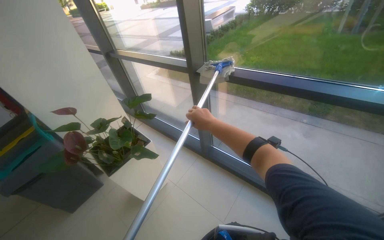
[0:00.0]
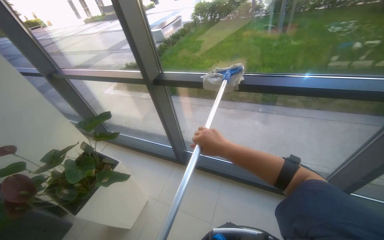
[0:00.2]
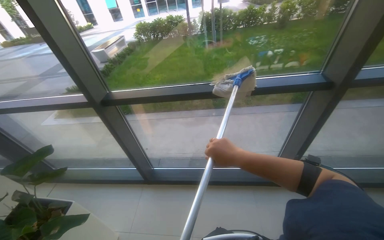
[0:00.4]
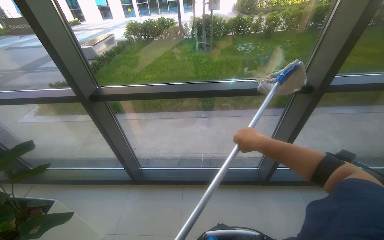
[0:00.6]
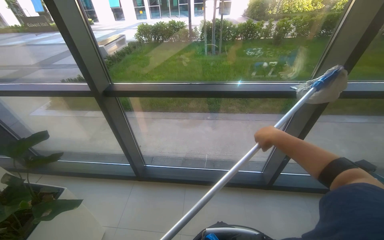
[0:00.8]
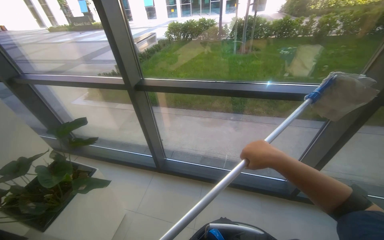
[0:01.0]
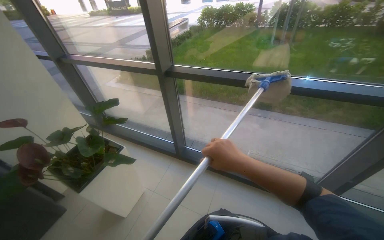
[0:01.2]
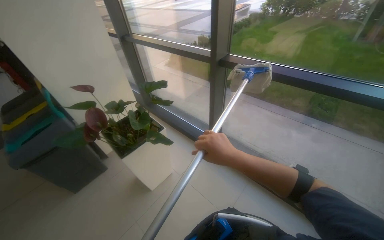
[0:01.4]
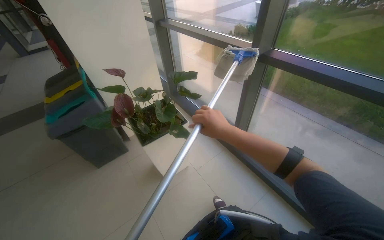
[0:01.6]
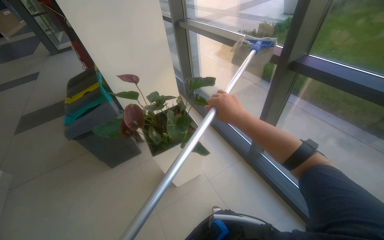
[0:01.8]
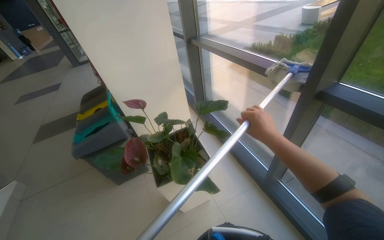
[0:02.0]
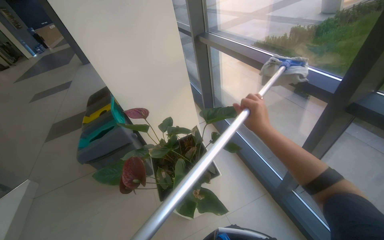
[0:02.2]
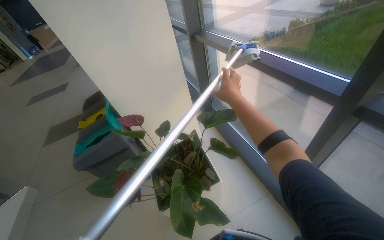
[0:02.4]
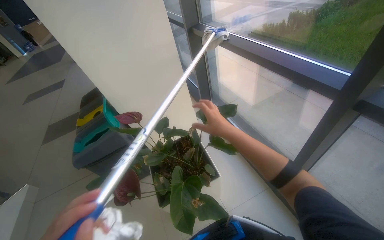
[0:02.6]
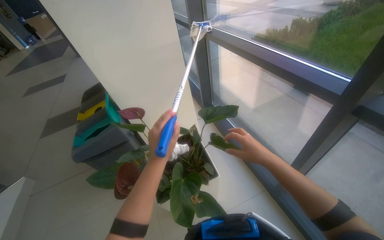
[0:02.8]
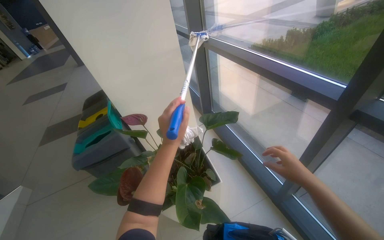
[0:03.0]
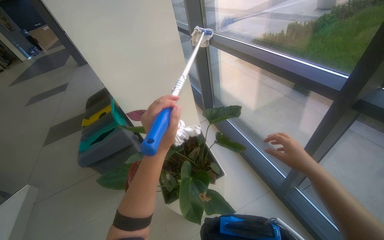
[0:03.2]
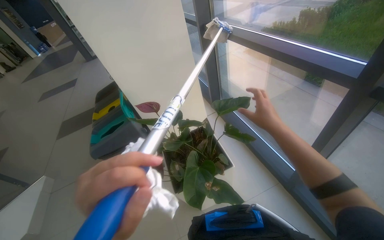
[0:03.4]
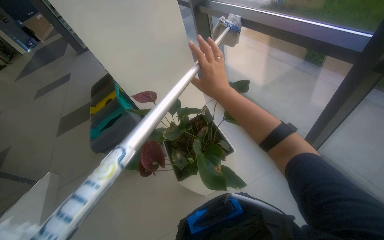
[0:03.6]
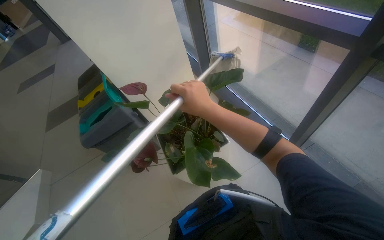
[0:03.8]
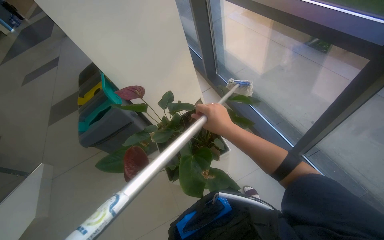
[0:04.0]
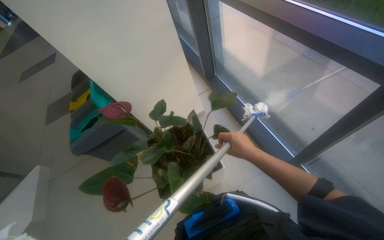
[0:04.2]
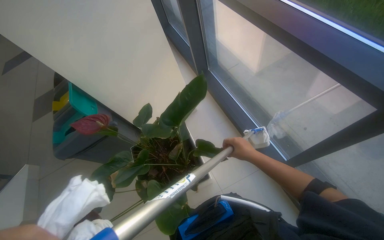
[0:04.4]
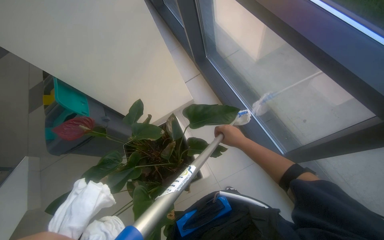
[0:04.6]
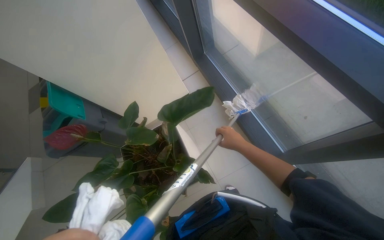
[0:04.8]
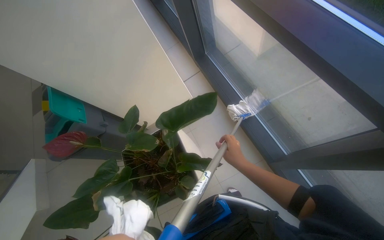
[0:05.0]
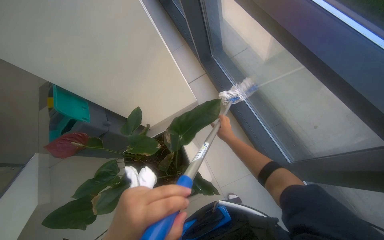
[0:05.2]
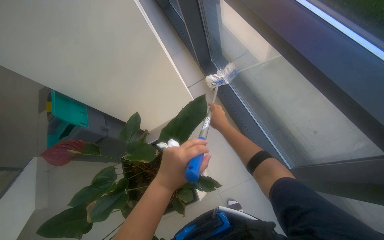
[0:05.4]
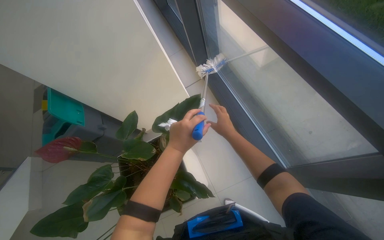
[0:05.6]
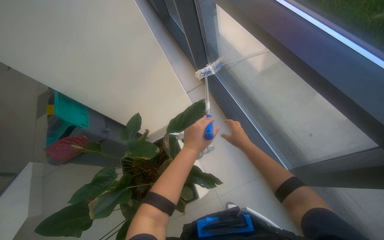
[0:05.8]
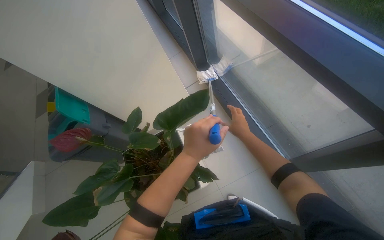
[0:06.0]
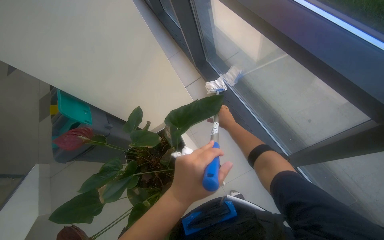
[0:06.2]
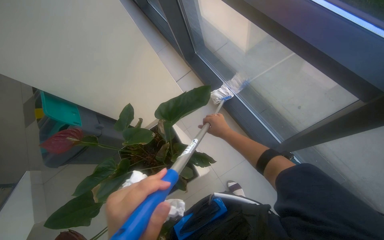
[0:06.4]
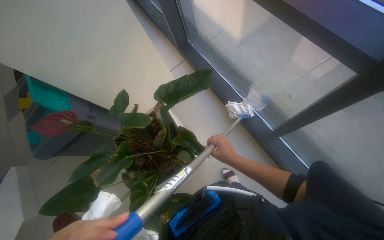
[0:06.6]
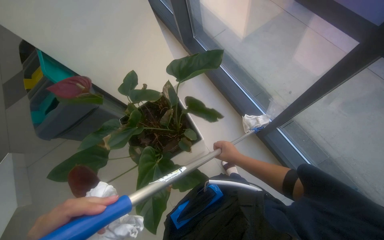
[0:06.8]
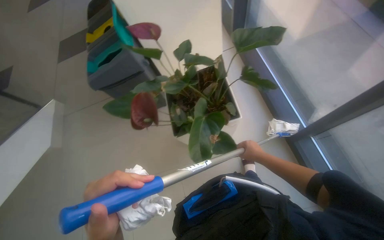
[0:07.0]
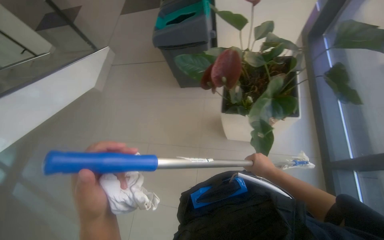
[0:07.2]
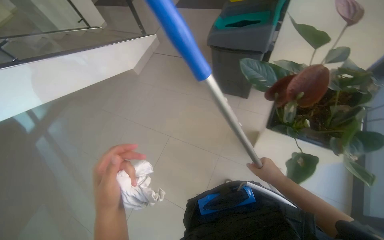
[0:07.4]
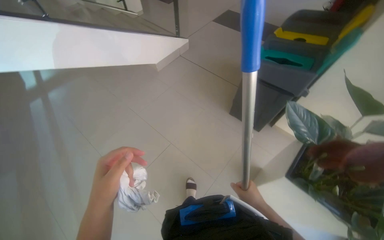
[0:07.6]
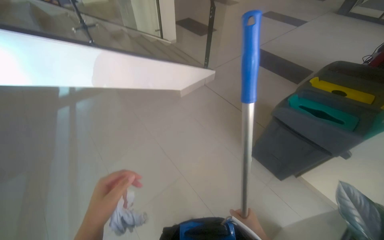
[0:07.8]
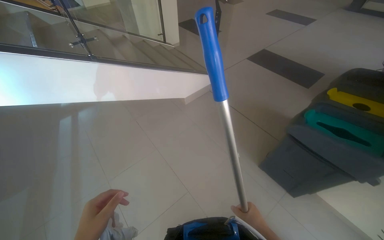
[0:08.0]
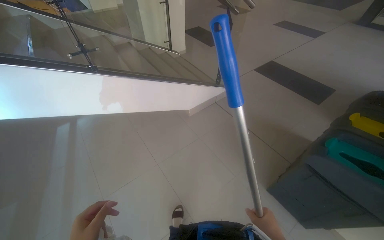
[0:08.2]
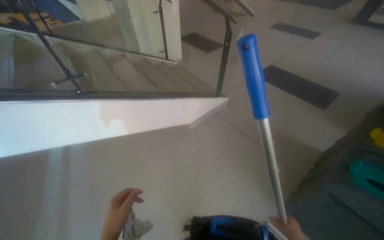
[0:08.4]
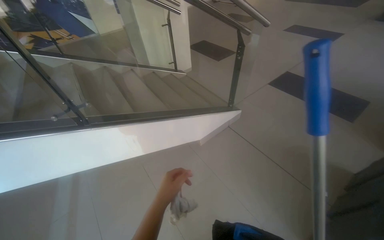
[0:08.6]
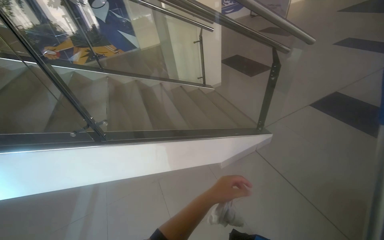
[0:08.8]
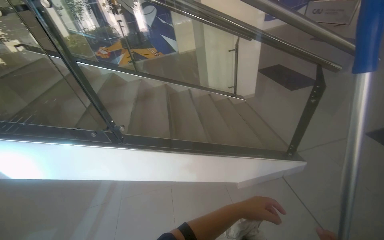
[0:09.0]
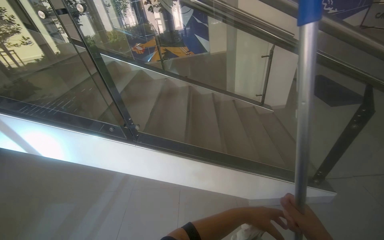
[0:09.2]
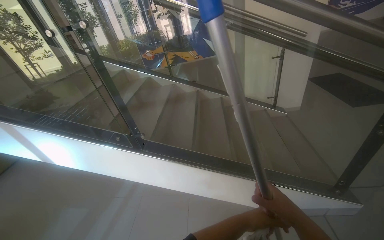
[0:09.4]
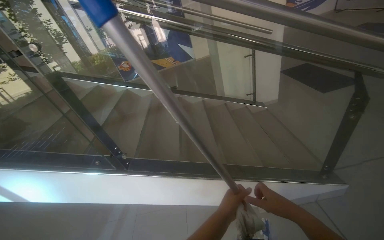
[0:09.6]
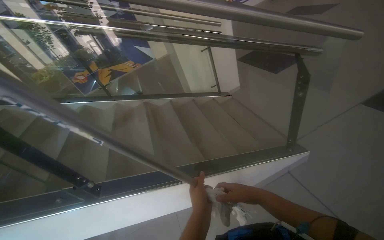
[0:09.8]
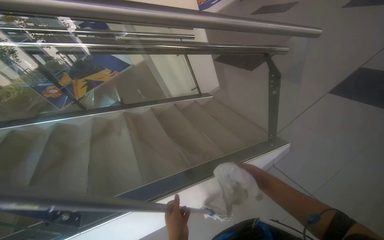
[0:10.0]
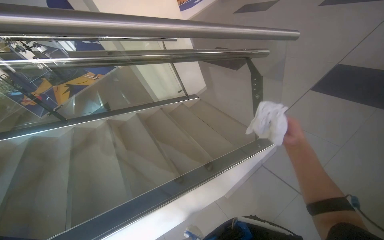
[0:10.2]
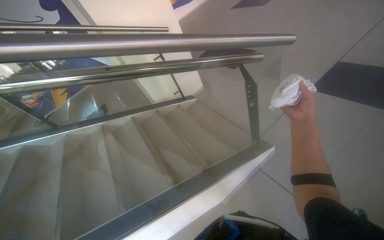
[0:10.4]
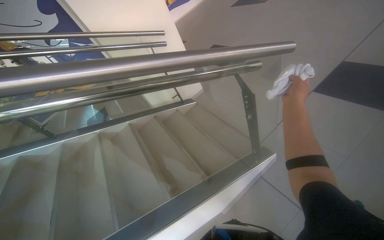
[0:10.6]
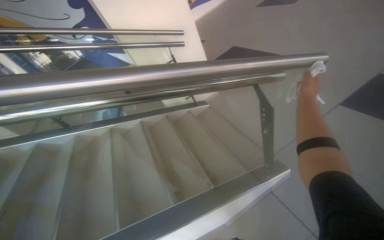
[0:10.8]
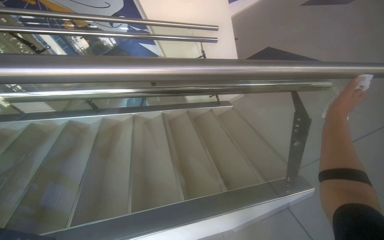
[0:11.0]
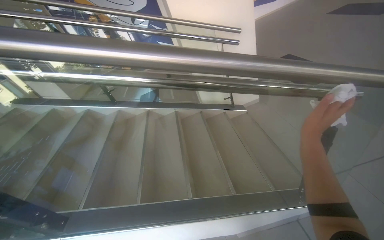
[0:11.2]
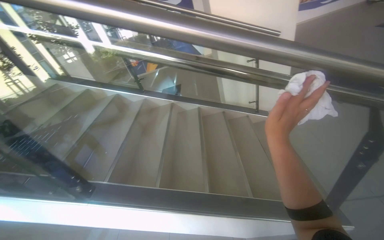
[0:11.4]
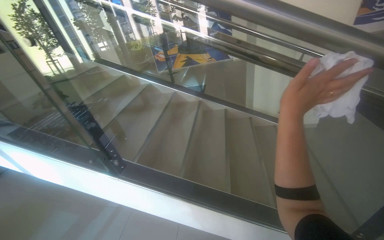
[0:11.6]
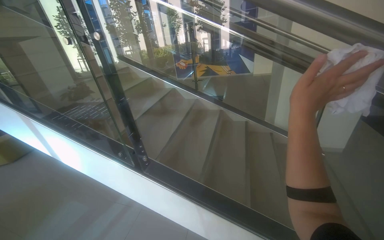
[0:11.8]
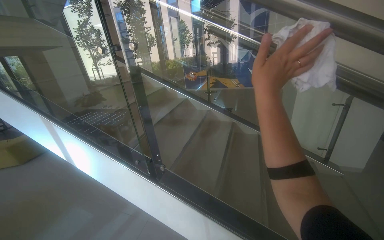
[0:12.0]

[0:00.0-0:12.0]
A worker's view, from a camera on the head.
Job: cleaning windows.
The whole recording: Cleaning glass windows with mop. The worker cleans the large glass windows using a mop with a cloth.
0:01.6 to 0:03.0: The camera travels roughly 40 cm.
0:03.0 to 0:04.4: The wearer looks about 20 degrees further downward. The right hand goes some 30 cm farther from the camera, and travels to the left and back again, some 35 cm each way.
0:04.4 to 0:06.0: The right hand heads up the picture, covering roughly 10 cm.
0:06.0 to 0:07.6: The wearer moves about 80 cm. The scene rotates clockwise by roughly 55 degrees.
0:07.6 to 0:09.0: The head travels roughly 1 m. The head rotates approximately 40 degrees to the left. The view tilts roughly 15 degrees upward.
0:09.0 to 0:10.4: The head travels roughly 50 cm. The head rotates about 25 degrees to the right.
0:10.4 to 0:12.0: The head turns to the left by some 55 degrees.

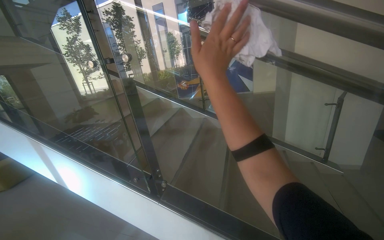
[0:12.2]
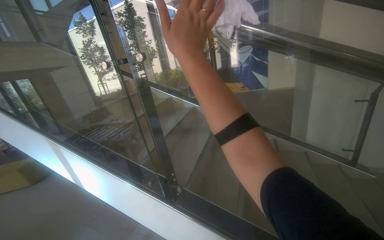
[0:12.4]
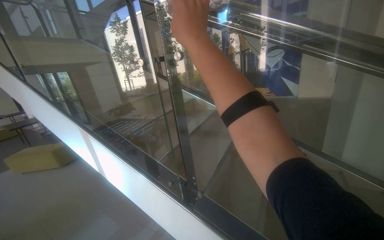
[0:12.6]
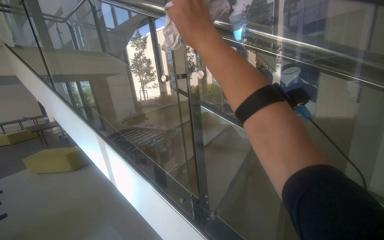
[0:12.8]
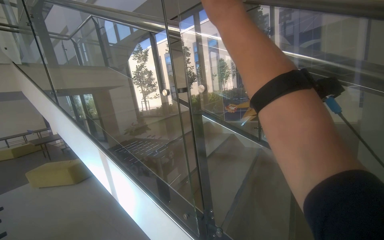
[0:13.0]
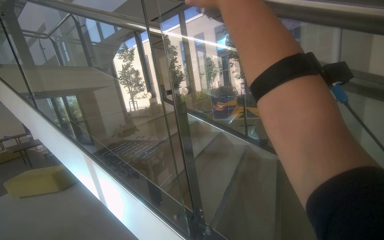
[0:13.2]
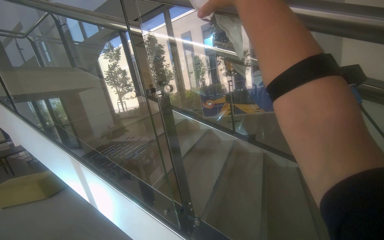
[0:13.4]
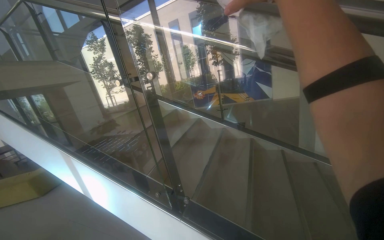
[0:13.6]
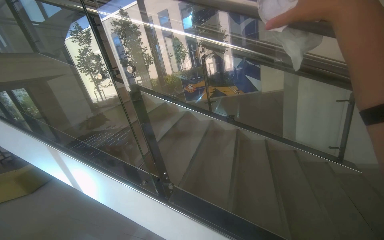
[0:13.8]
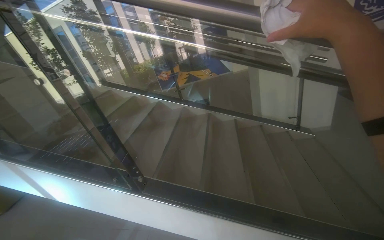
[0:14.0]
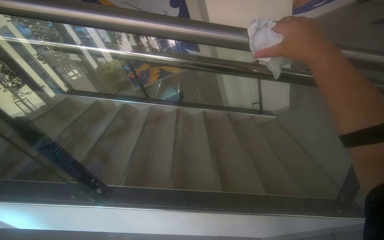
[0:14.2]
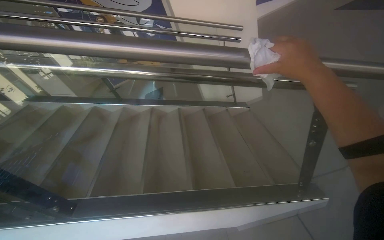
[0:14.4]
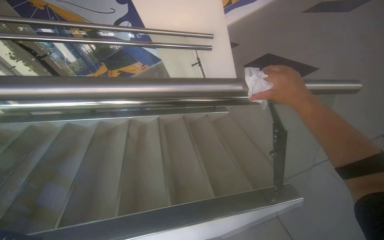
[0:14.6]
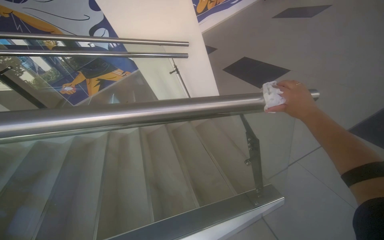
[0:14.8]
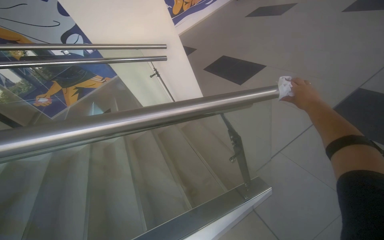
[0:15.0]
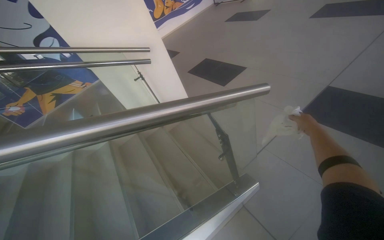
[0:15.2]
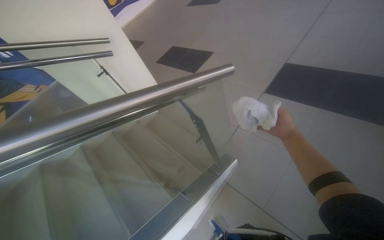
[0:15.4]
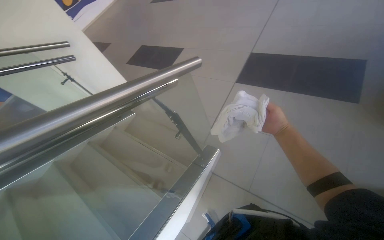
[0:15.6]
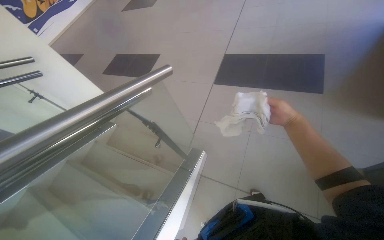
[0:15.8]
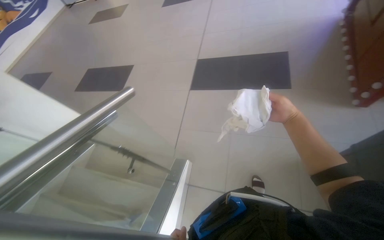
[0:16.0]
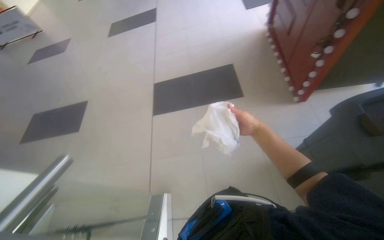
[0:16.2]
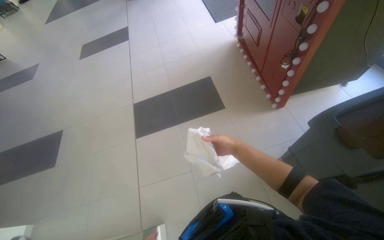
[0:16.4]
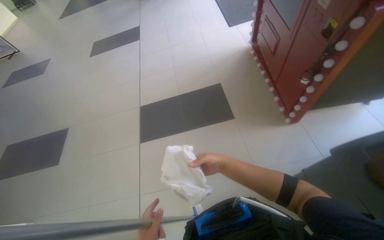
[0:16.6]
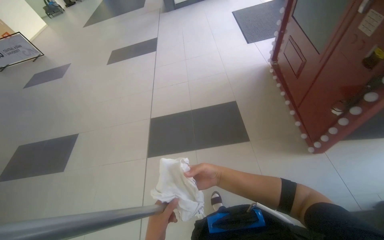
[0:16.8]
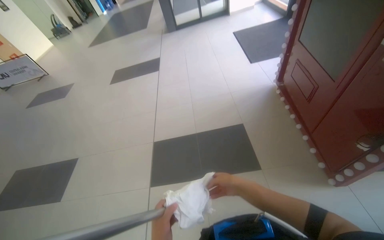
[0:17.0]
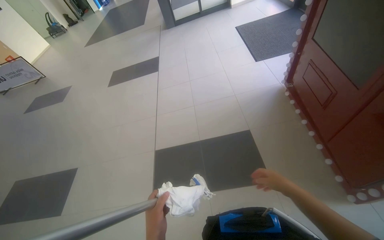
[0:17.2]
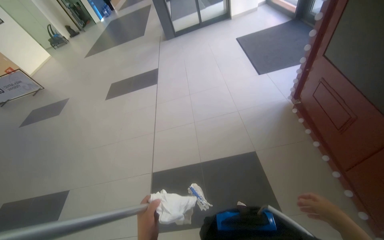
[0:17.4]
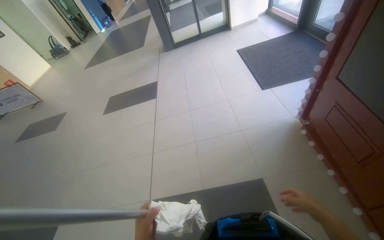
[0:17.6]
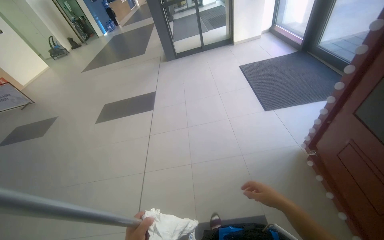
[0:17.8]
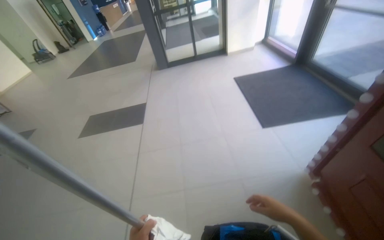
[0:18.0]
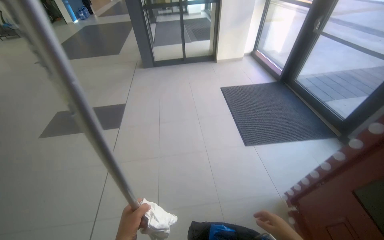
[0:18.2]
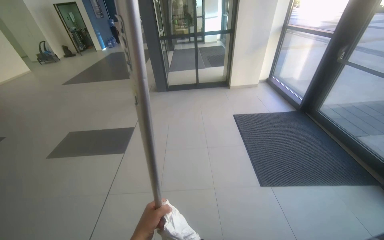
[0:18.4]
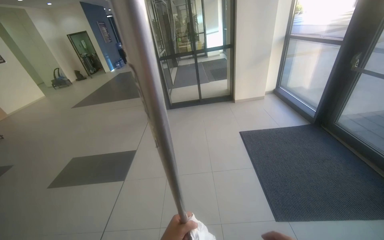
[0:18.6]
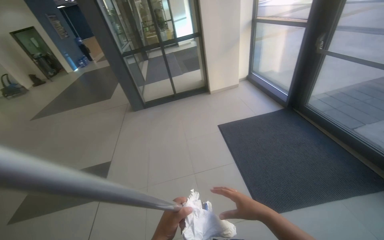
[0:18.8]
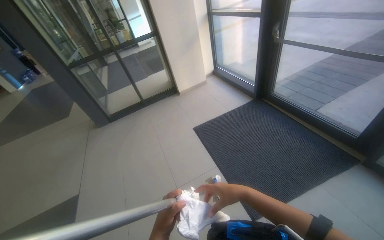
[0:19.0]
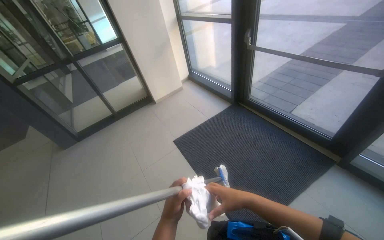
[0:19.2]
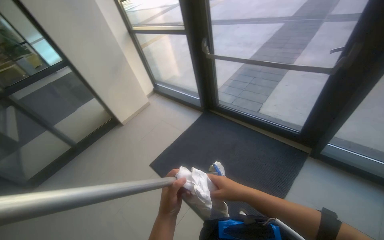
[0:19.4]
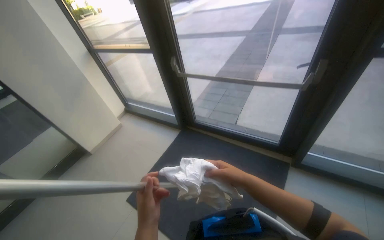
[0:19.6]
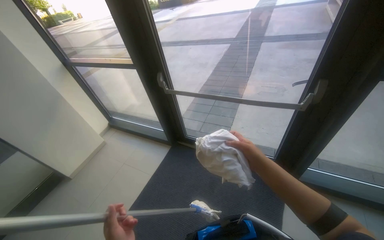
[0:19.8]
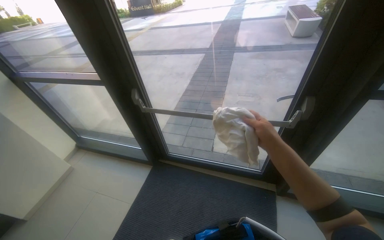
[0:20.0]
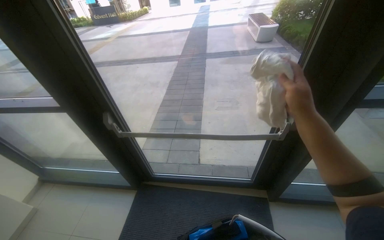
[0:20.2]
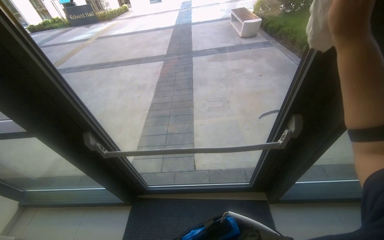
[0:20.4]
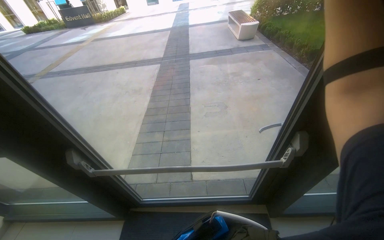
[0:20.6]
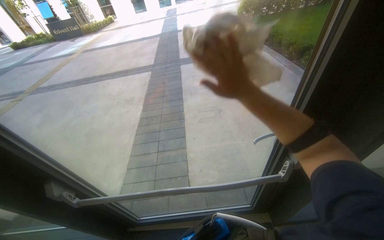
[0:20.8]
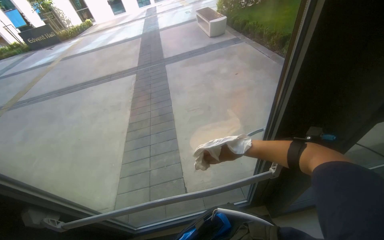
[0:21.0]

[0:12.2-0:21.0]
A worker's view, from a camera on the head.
Job: cleaning windows.
The whole recording: Cleaning glass windows with mop. The worker cleans the large glass windows using a mop with a cloth.
0:12.2 to 0:13.6: The right hand travels nearer to the camera by approximately 15 cm.
0:13.6 to 0:15.2: The camera is carried some 80 cm. The head turns to the right by about 55 degrees.
0:15.2 to 0:16.6: The camera travels some 60 cm. The head rotates approximately 60 degrees to the right.
0:16.6 to 0:18.0: The camera is carried approximately 1.5 m. The camera pitches upward, by approximately 15 degrees.
0:18.0 to 0:19.6: The camera is carried about 1.5 m. The head rotates roughly 55 degrees to the right. The view tips upward by about 15 degrees.
0:19.6 to 0:21.0: The head travels approximately 70 cm. The head turns to the right by roughly 40 degrees.
